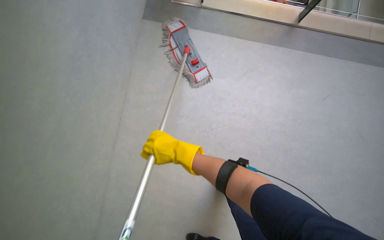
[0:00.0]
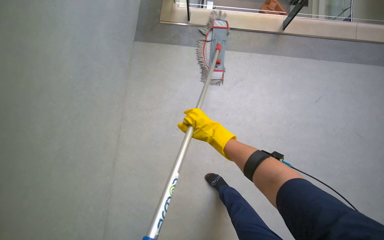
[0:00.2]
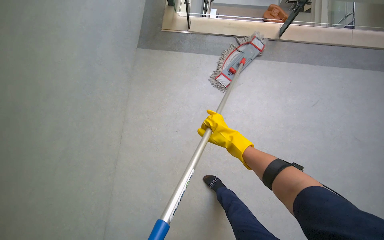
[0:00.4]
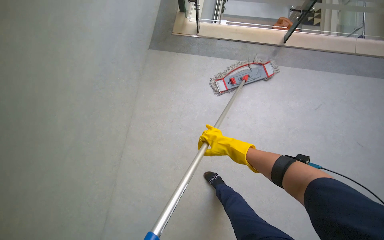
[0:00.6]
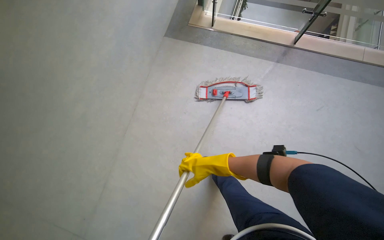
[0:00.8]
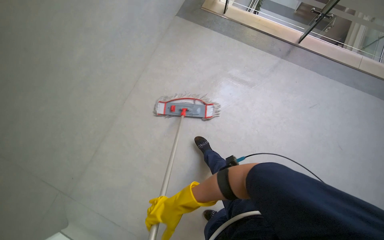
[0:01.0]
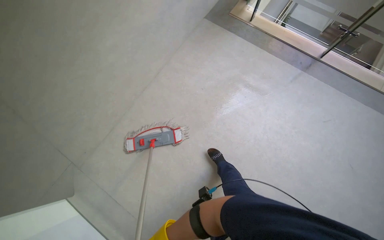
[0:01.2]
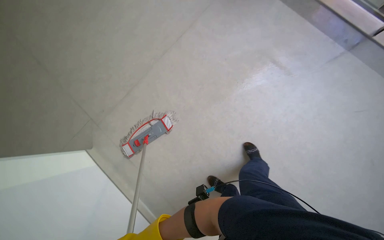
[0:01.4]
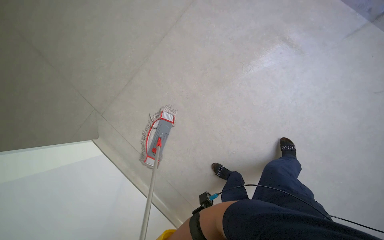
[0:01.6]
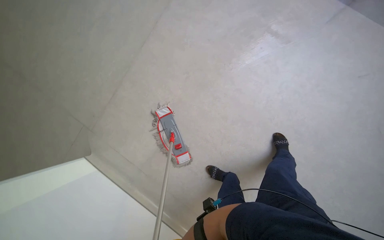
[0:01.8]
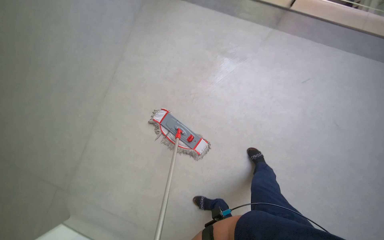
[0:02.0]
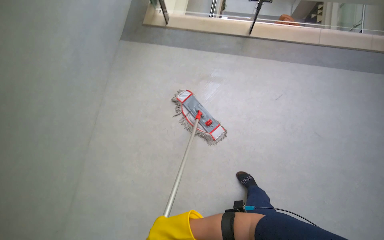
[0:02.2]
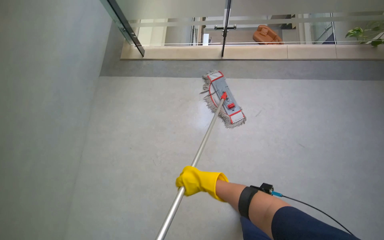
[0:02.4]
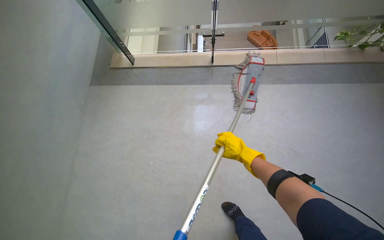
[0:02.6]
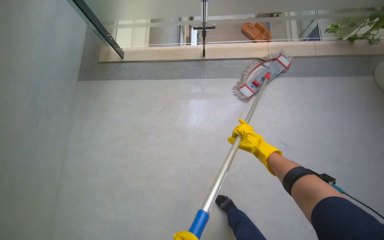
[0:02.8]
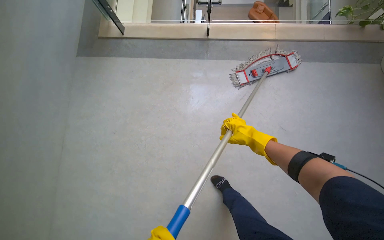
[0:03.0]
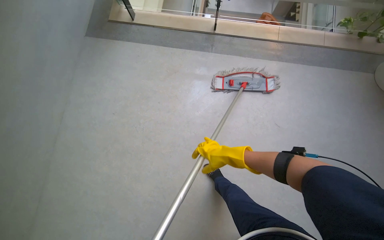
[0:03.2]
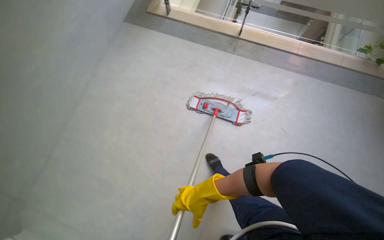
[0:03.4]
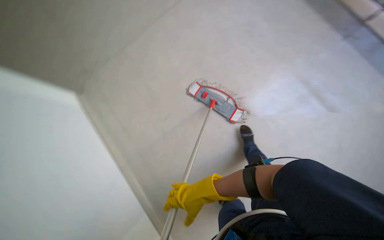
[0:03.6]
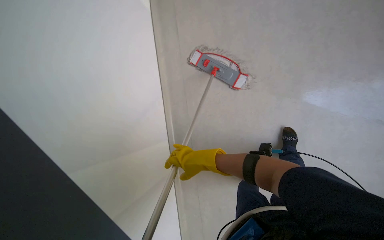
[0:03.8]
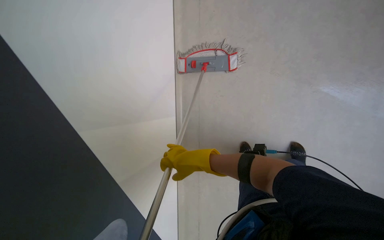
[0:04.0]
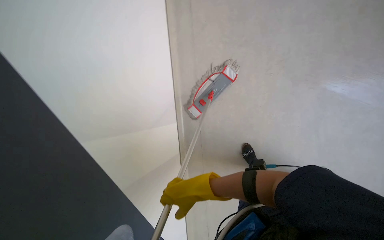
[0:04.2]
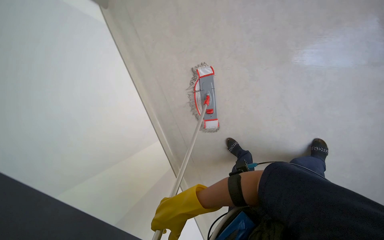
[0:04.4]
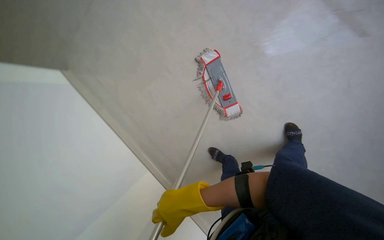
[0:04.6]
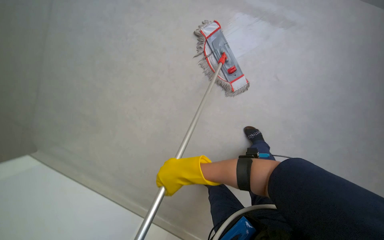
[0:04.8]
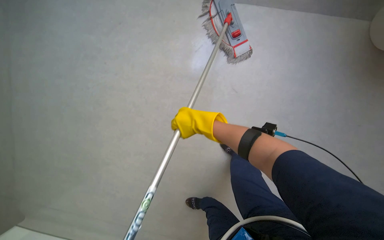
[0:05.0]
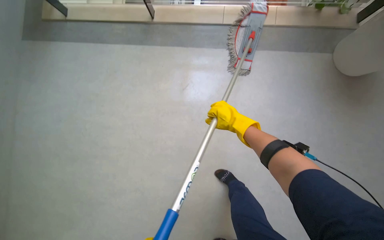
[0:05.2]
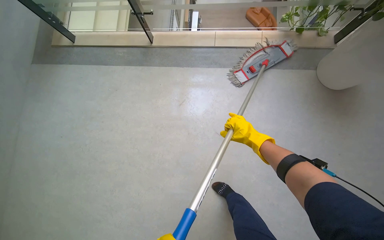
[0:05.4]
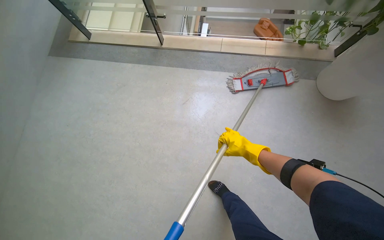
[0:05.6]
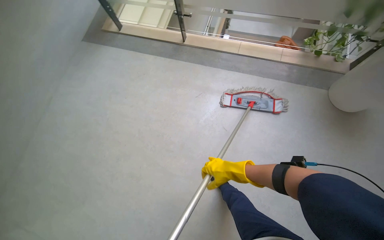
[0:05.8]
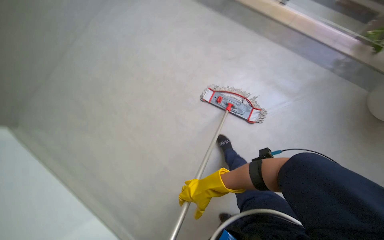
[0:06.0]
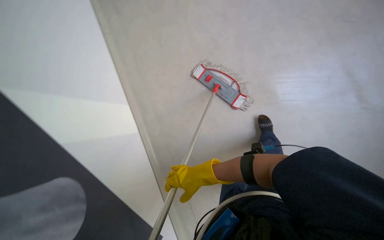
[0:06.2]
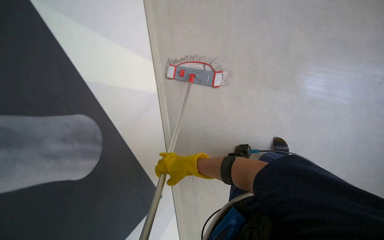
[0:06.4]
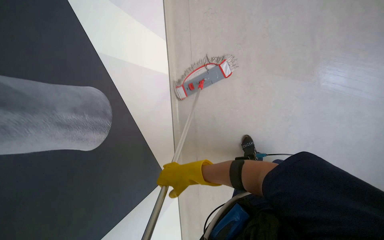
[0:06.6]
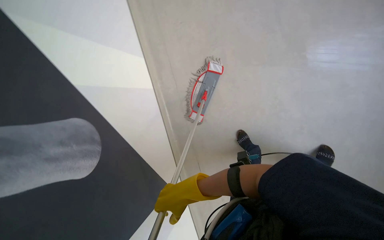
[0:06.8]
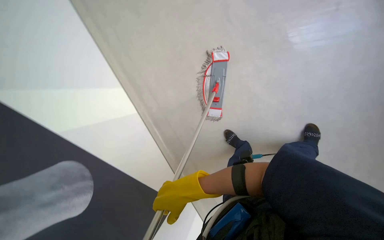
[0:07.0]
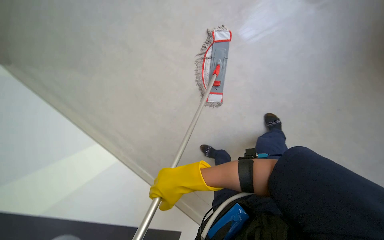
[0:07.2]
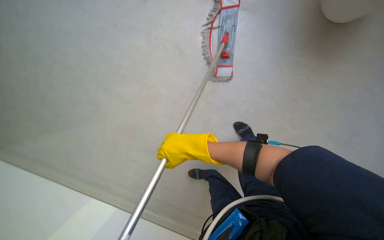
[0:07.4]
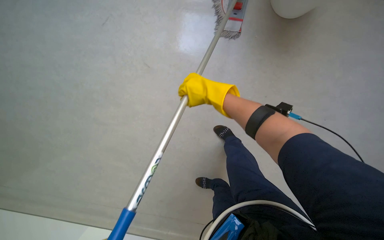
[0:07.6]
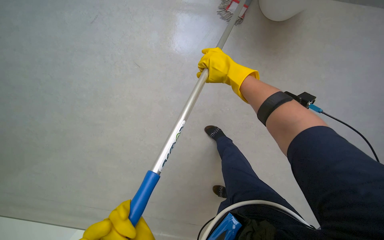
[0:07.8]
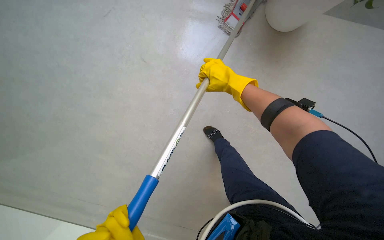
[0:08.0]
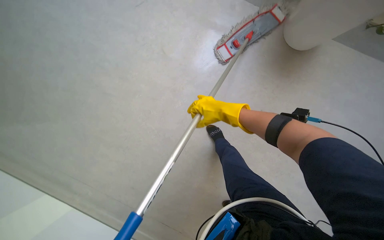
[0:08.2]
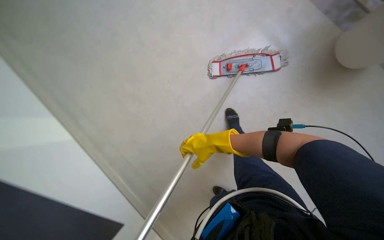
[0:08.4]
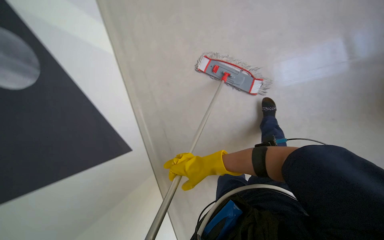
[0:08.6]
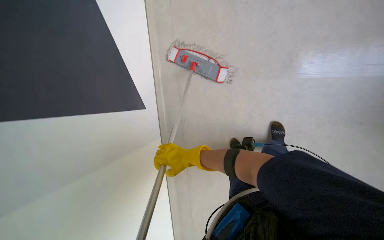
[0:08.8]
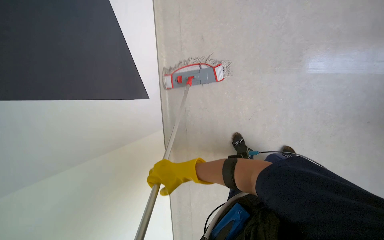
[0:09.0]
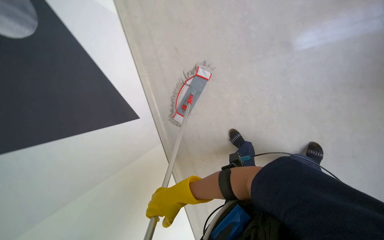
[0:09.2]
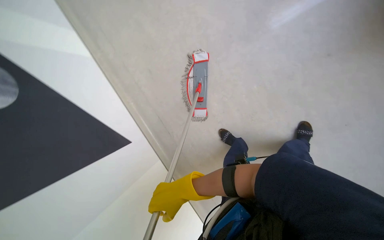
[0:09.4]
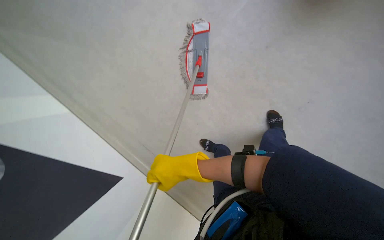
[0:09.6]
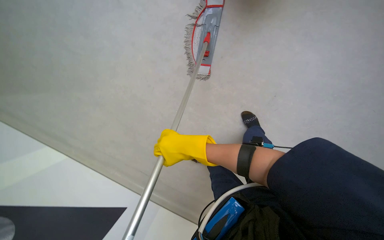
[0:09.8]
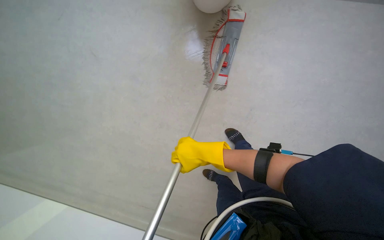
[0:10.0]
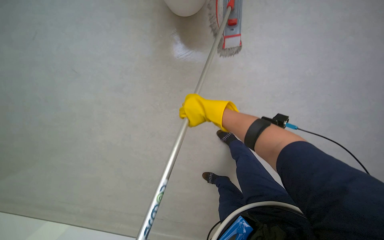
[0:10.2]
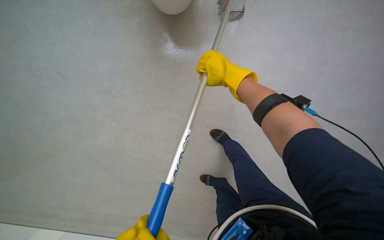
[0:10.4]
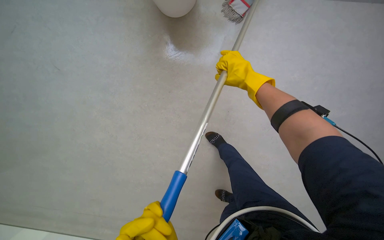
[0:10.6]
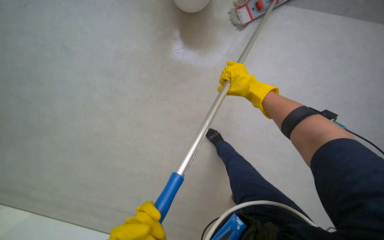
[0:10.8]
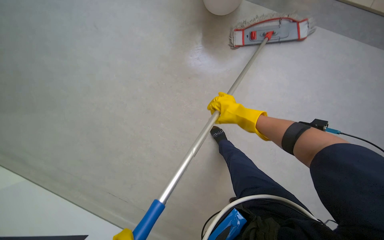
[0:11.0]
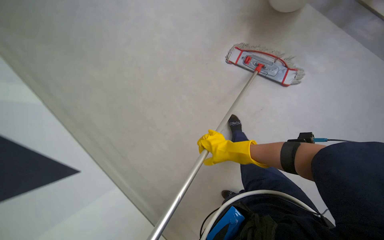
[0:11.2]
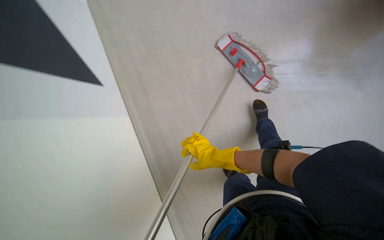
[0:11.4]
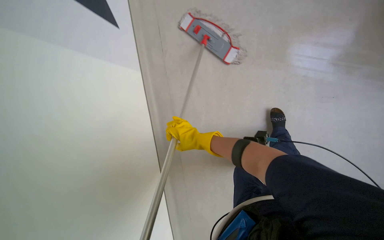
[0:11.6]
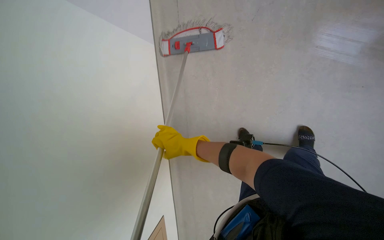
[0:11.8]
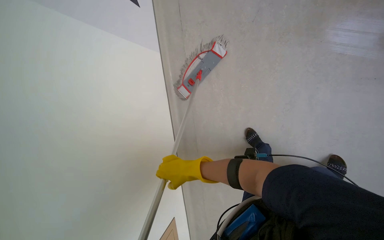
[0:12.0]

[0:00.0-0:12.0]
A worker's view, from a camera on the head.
Job: mopping floor.
The whole recording: Mopping hallway floor. The worker mops the hallway floor with a flat mop, occasionally cleaning the mop in the bucket.
0:00.0 to 0:01.6: The head travels approximately 60 cm. The head rotates roughly 35 degrees to the left.
0:01.6 to 0:03.0: The wearer moves roughly 70 cm. The camera pitches upward, by some 15 degrees. Everything in view rotates approximately 40 degrees counterclockwise.
0:03.0 to 0:04.4: The camera is carried some 50 cm.

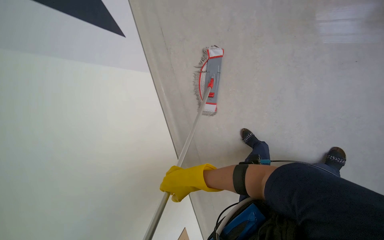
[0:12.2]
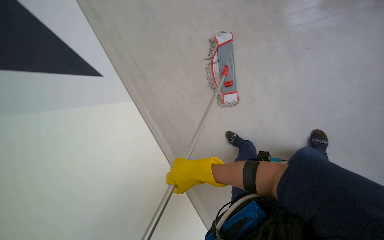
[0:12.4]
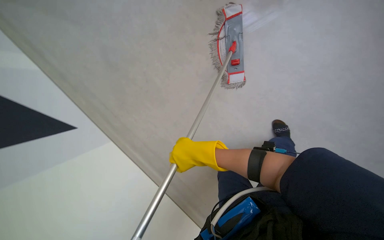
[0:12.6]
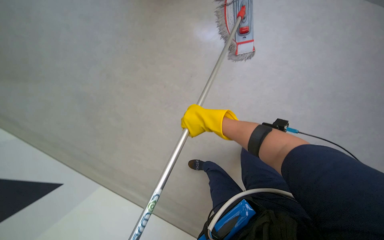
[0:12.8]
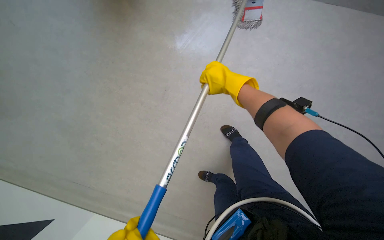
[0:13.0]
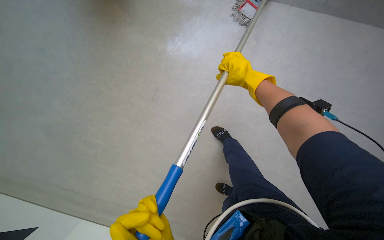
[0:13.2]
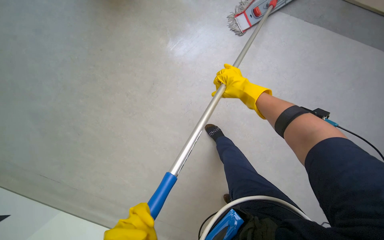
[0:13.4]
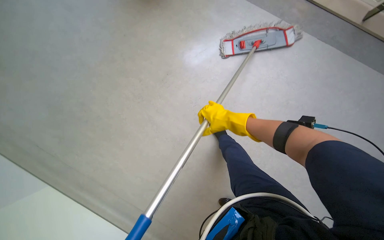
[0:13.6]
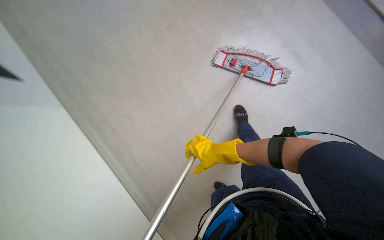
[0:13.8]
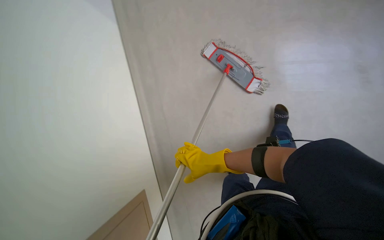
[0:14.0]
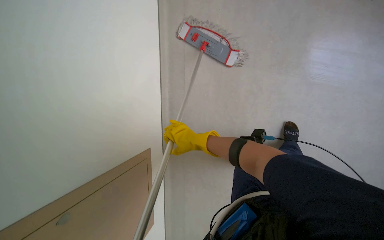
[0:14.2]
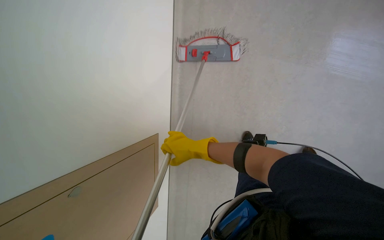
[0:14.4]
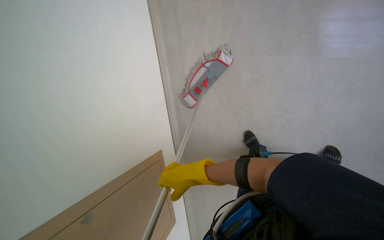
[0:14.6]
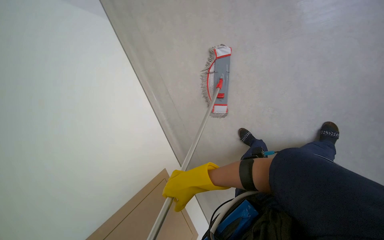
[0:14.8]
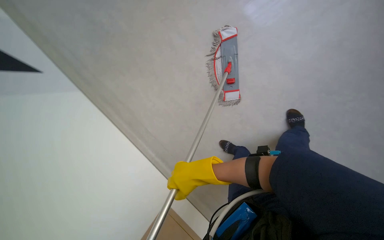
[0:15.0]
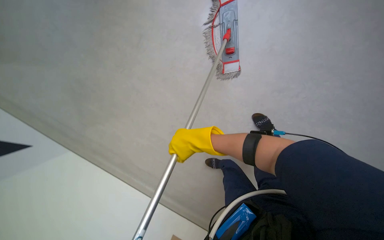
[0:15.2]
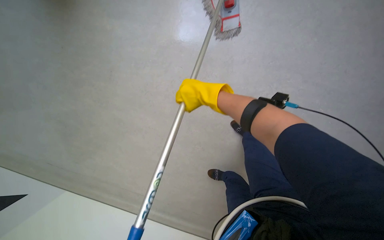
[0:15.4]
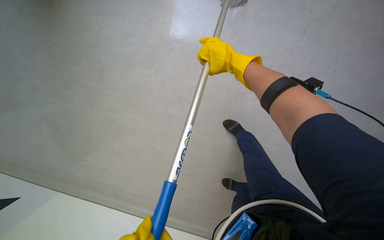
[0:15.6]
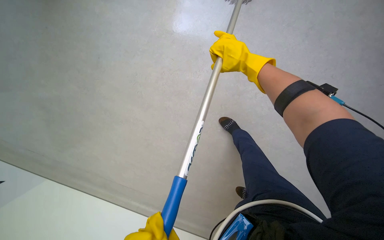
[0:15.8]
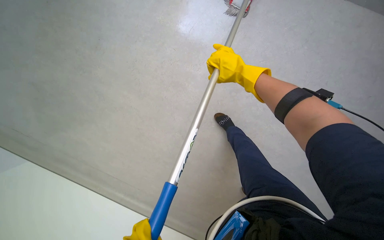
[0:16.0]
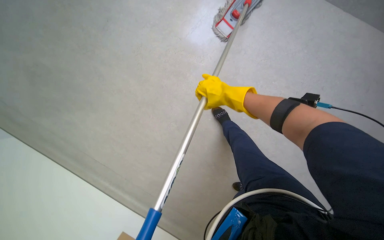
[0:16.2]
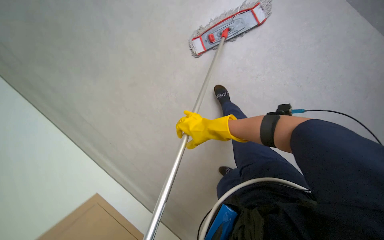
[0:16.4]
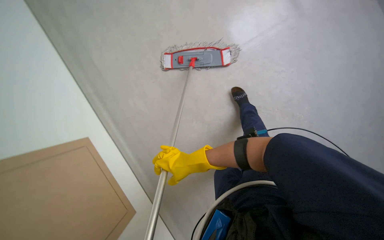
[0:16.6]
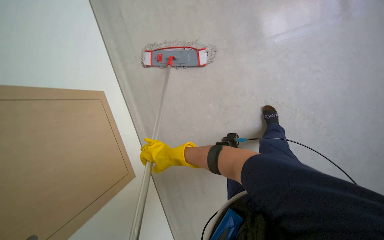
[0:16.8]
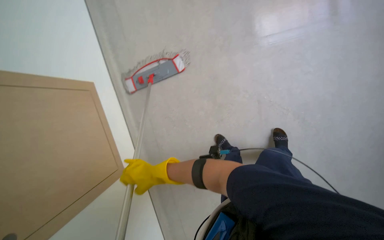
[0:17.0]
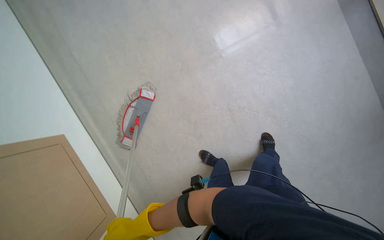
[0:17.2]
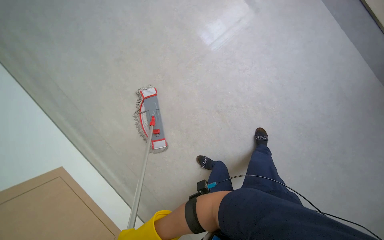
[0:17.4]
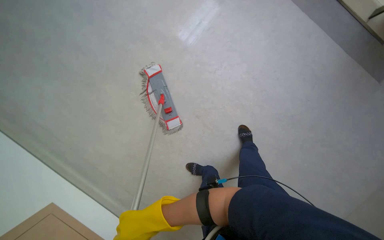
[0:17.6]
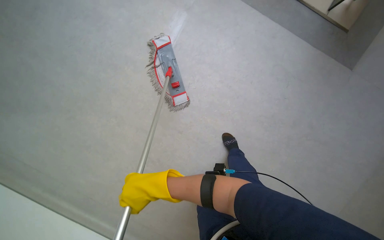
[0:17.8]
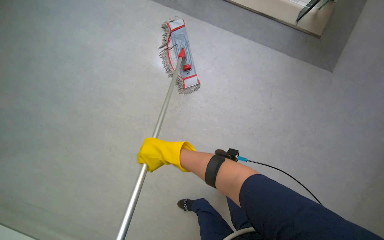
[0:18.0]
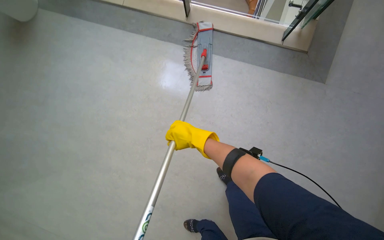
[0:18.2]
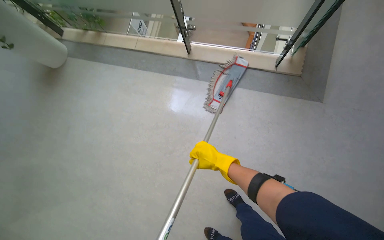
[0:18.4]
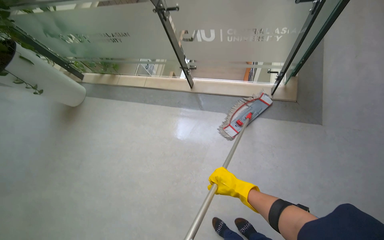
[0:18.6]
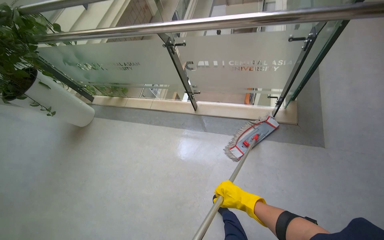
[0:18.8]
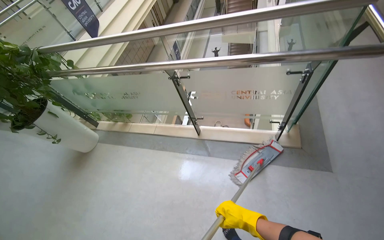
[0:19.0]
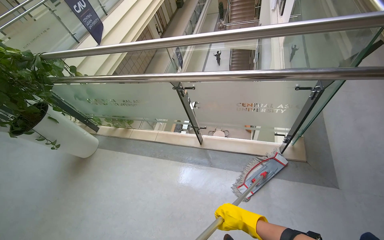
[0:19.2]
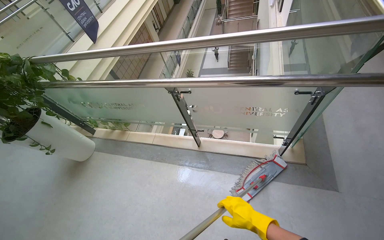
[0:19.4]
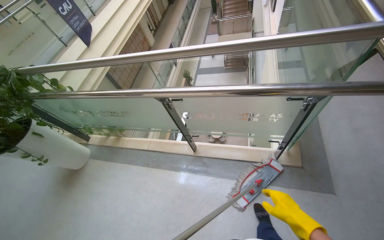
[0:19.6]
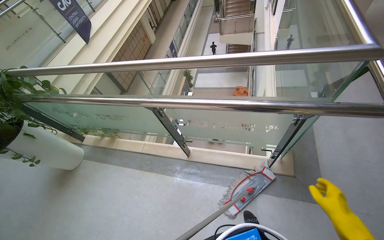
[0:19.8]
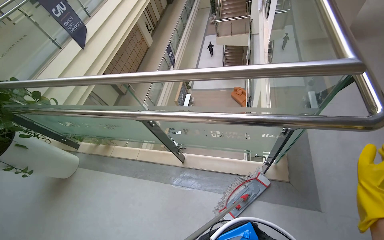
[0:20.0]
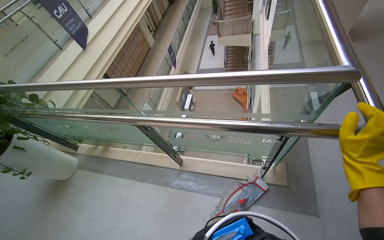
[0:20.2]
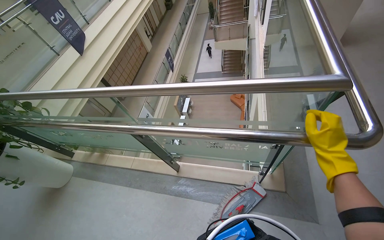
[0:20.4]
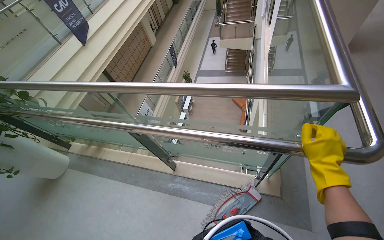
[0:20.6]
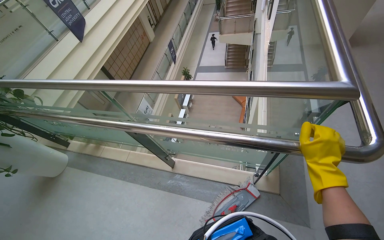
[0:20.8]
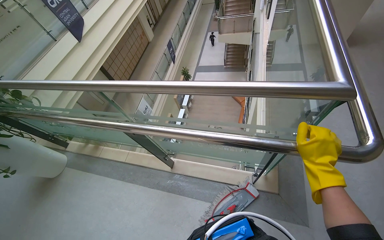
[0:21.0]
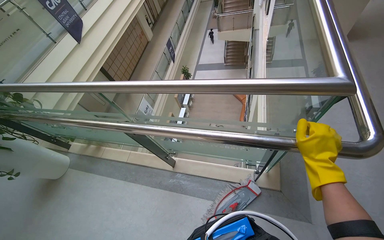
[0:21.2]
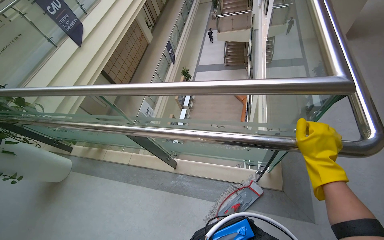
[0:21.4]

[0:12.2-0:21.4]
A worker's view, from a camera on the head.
Job: mopping floor.
The whole recording: Mopping hallway floor. The worker mops the hallway floor with a flat mop, occasionally cleaning the mop in the bucket.
0:13.8 to 0:15.2: The camera pitches downward, by approximately 25 degrees. The right hand moves nearer to the camera, roughly 25 cm.
0:16.8 to 0:18.4: The view tips upward by approximately 15 degrees. Everything in view rotates some 35 degrees counterclockwise.
0:18.4 to 0:19.8: The wearer moves about 40 cm. The view tips upward by about 25 degrees.
0:19.8 to 0:21.4: The right hand shifts roughly 30 cm up the picture.
